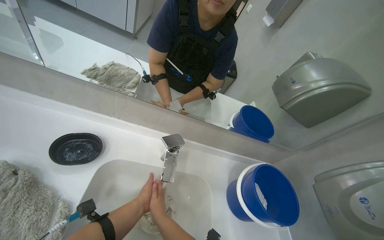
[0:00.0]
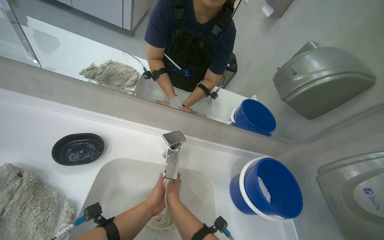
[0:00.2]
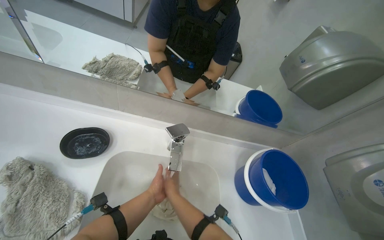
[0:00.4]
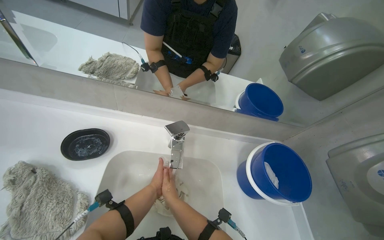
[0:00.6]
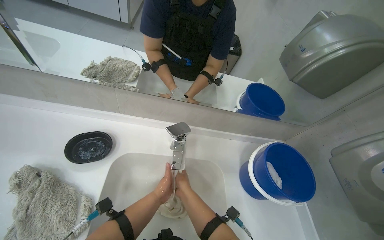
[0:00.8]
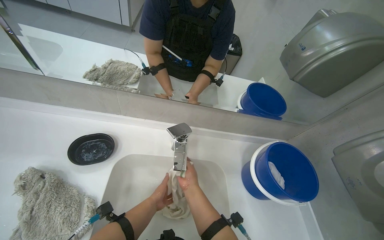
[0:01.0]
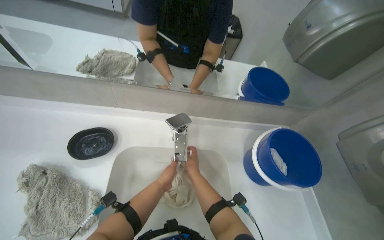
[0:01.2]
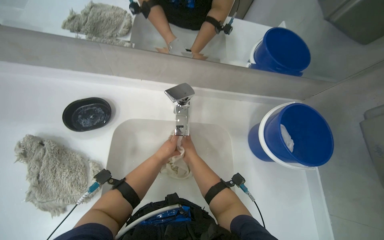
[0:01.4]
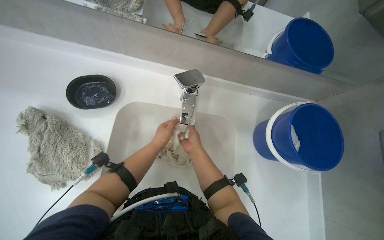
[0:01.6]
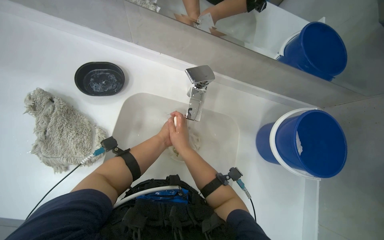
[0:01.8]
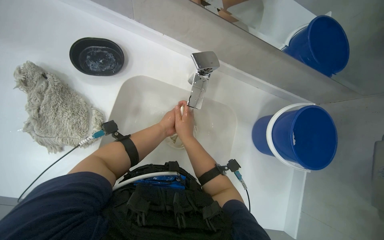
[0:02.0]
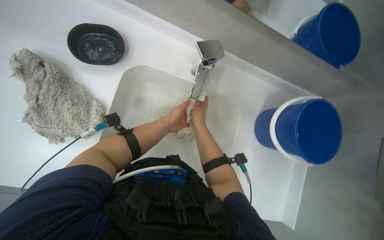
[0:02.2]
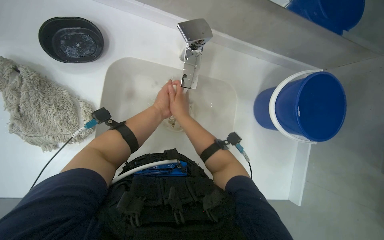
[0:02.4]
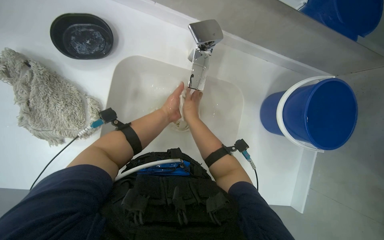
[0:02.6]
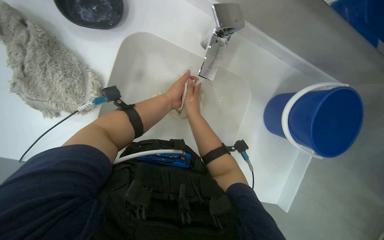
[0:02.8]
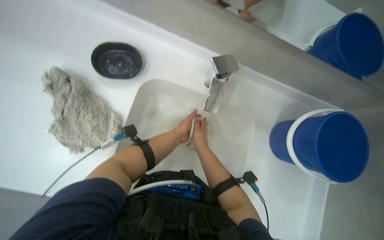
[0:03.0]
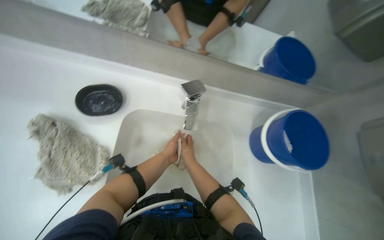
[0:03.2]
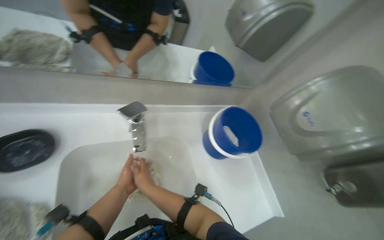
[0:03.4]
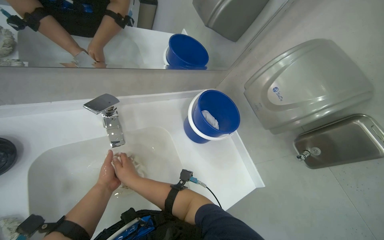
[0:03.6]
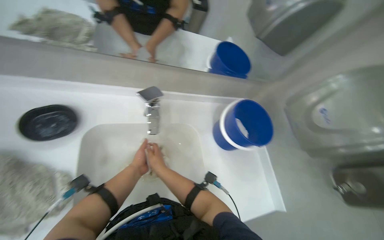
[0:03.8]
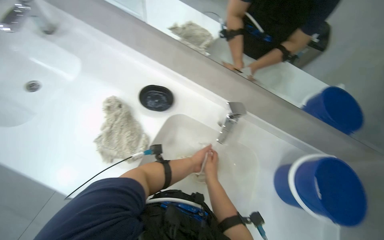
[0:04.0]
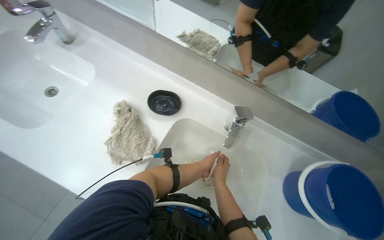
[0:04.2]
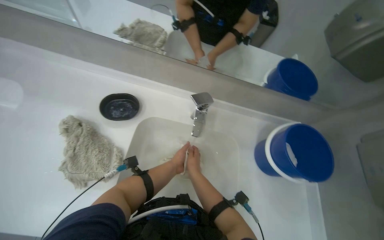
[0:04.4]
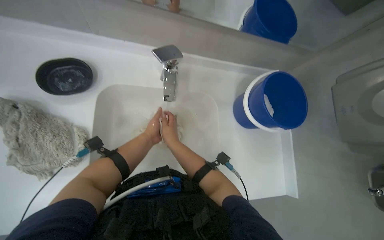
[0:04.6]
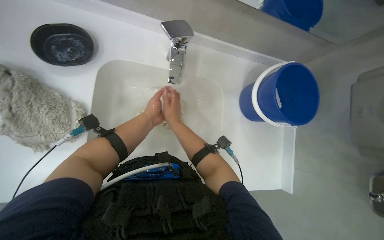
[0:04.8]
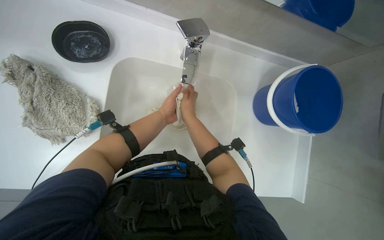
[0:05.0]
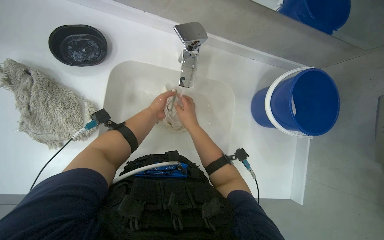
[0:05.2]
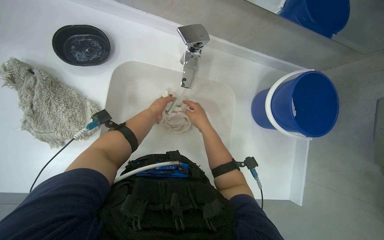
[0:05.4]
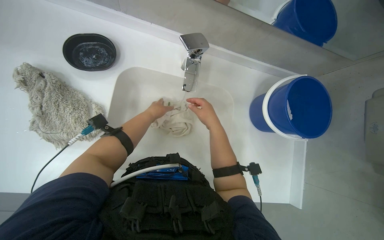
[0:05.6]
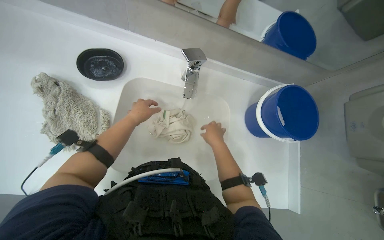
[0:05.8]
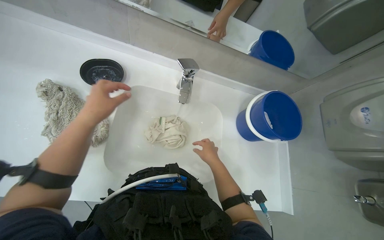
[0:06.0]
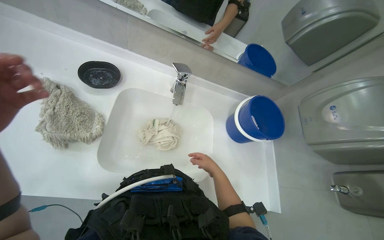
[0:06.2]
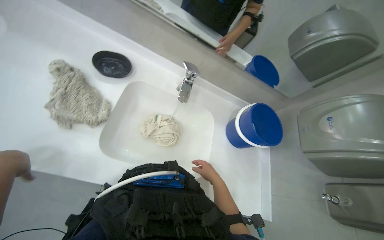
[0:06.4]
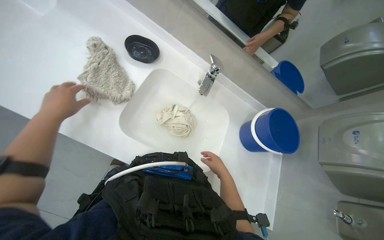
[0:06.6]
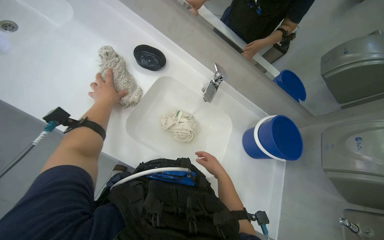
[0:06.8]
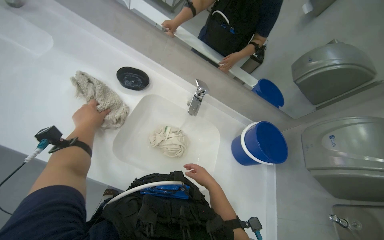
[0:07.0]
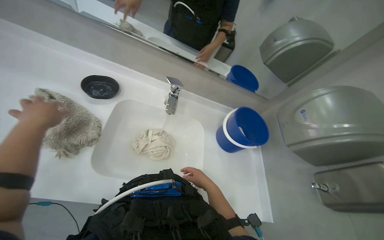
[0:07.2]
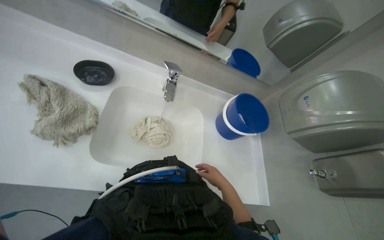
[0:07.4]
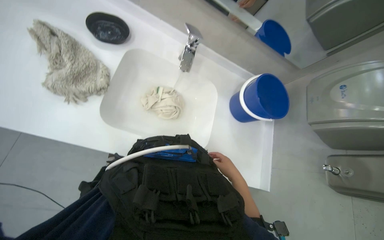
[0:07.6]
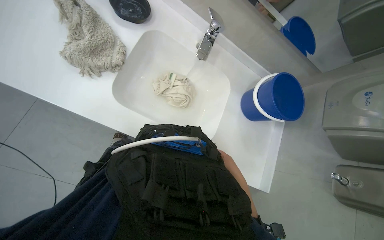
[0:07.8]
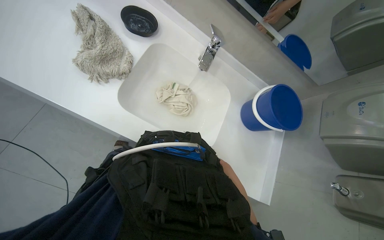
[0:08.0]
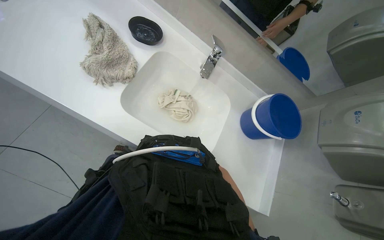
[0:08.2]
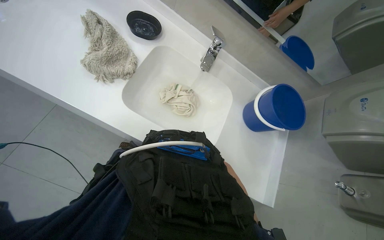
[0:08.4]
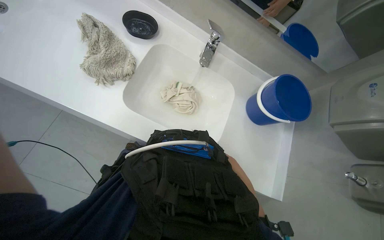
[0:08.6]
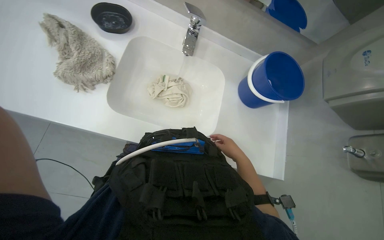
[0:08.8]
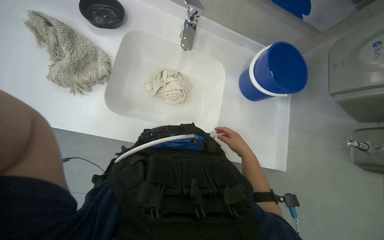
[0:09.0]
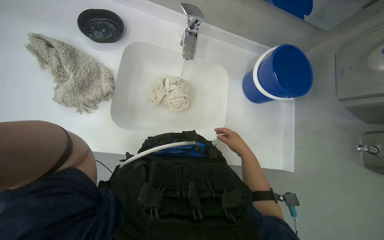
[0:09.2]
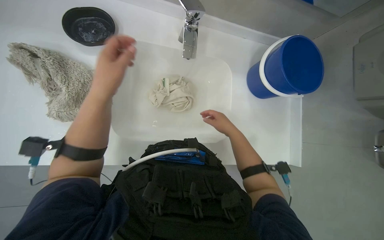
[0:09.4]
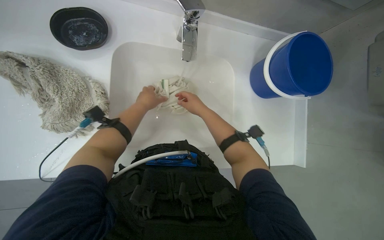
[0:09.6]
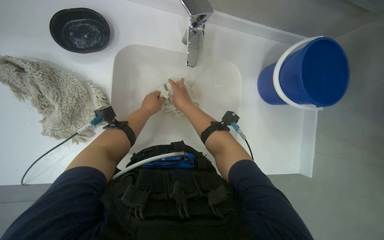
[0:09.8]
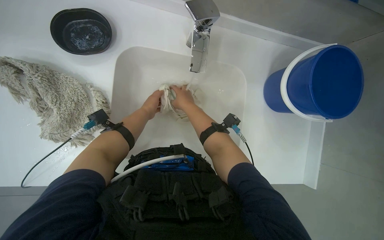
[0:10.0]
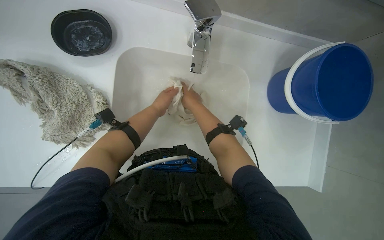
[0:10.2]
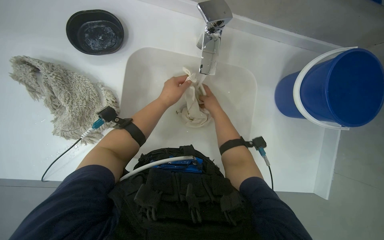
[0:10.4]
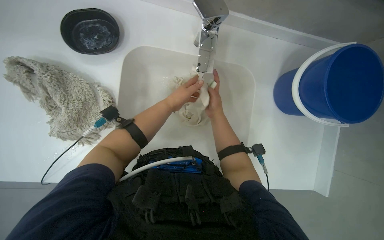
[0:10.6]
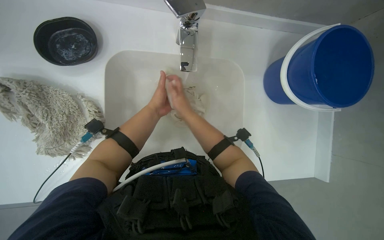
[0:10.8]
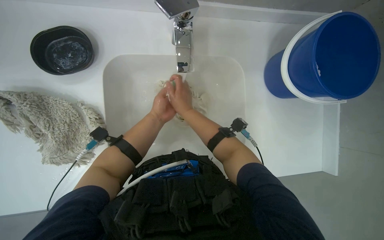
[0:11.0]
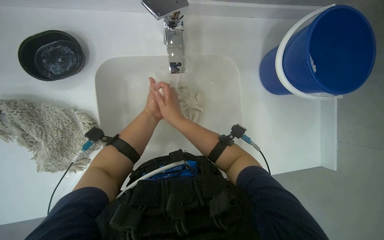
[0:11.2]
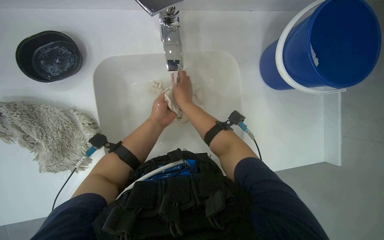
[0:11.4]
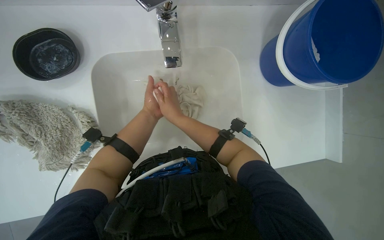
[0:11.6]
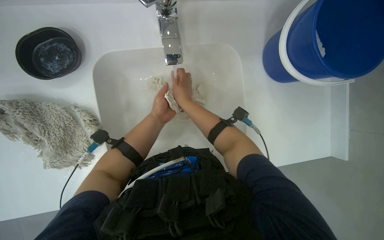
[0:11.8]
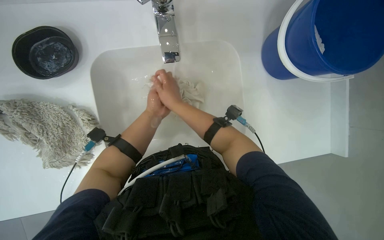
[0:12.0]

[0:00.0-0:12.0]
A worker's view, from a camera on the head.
Job: preparing cleaning supplies.
The whole recording: Washing cleaning cloths and sponges. The worker washes a yellow sponge and a white cloth under the running water in the sink.
0.0 to 1.6 s: The view tilts approximately 25 degrees downward.
3.0 to 4.4 s: The camera pitches upward, by roughly 20 degrees.
4.4 to 6.0 s: The right hand moves to the right, some 10 cm.
6.0 to 7.6 s: The right hand goes approximately 20 cm down the picture and to the right.
7.6 to 9.0 s: The right hand moves approximately 15 cm farther from the camera and comes back.
9.0 to 10.4 s: The right hand travels up the picture and to the left by some 35 cm.

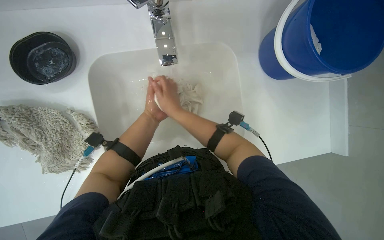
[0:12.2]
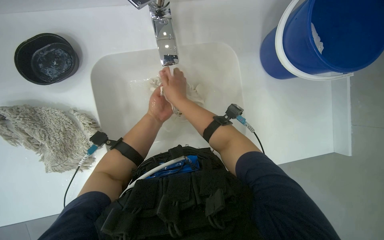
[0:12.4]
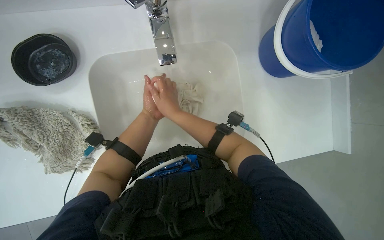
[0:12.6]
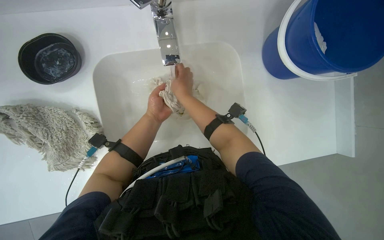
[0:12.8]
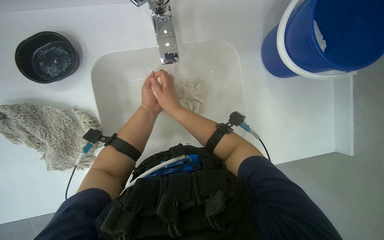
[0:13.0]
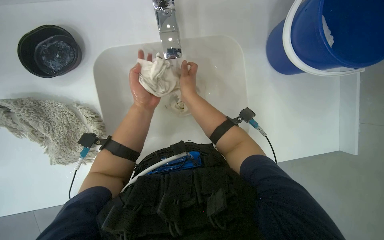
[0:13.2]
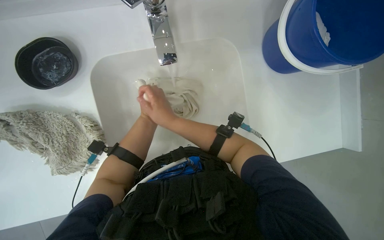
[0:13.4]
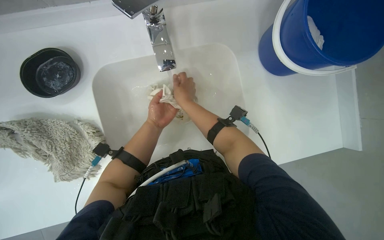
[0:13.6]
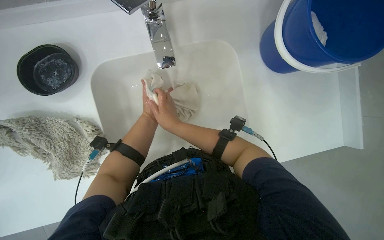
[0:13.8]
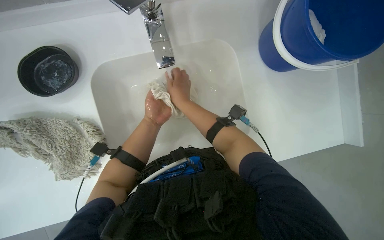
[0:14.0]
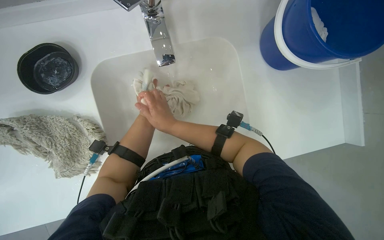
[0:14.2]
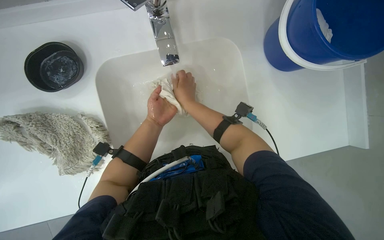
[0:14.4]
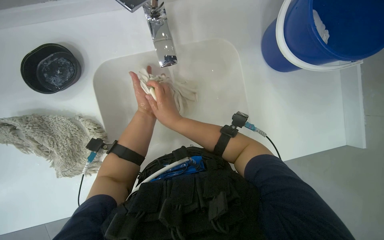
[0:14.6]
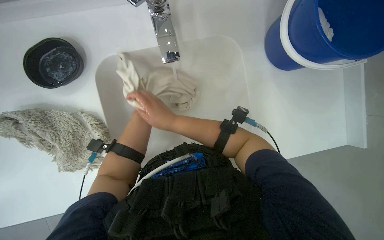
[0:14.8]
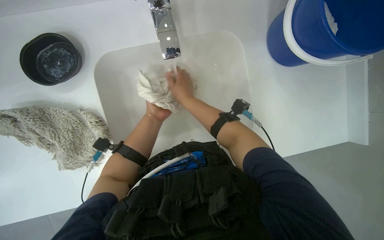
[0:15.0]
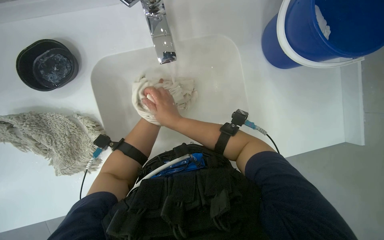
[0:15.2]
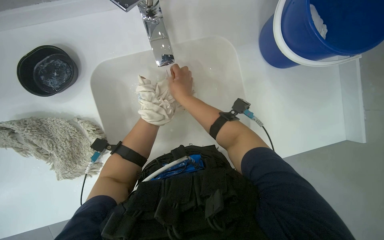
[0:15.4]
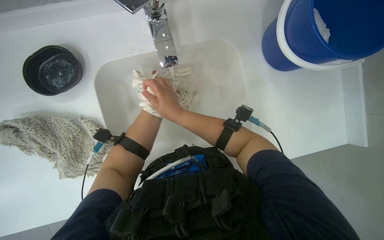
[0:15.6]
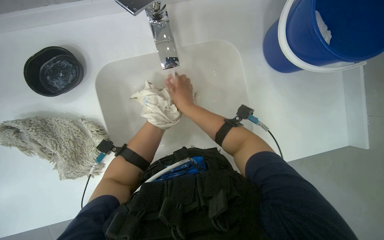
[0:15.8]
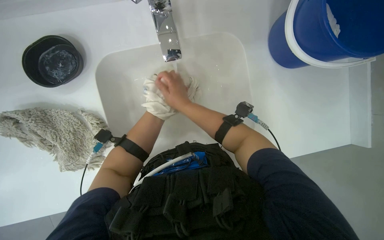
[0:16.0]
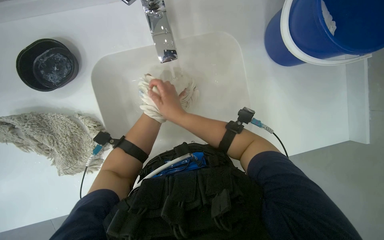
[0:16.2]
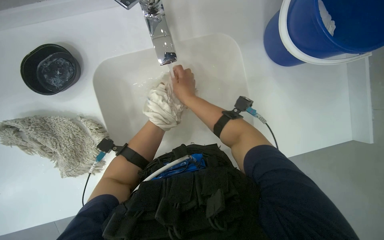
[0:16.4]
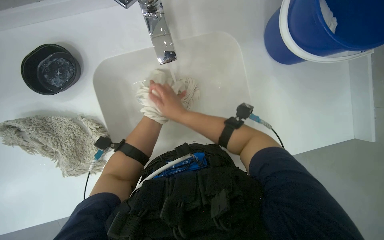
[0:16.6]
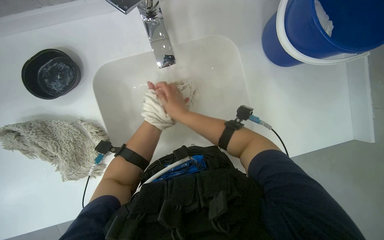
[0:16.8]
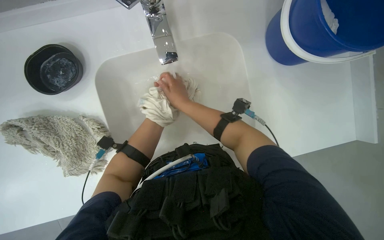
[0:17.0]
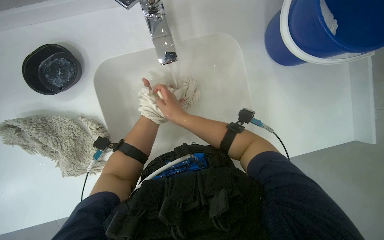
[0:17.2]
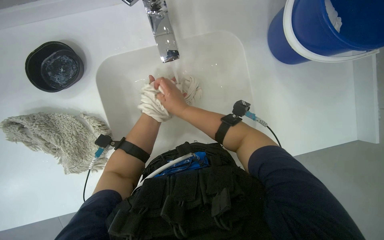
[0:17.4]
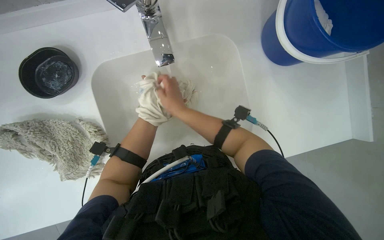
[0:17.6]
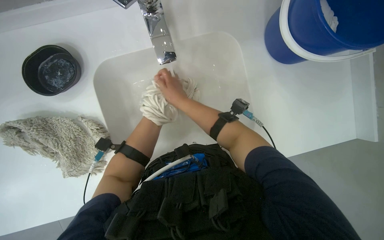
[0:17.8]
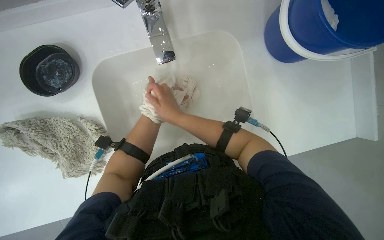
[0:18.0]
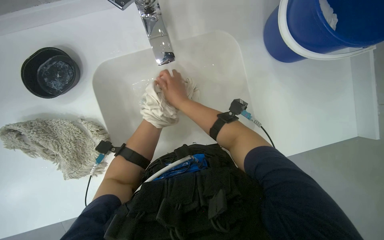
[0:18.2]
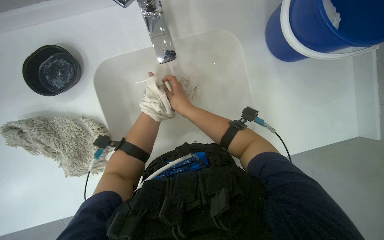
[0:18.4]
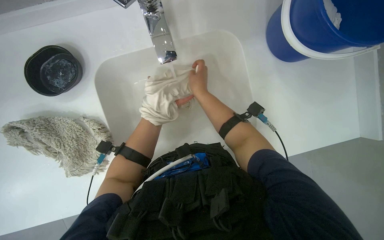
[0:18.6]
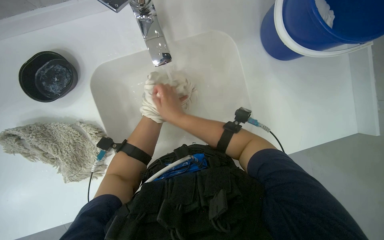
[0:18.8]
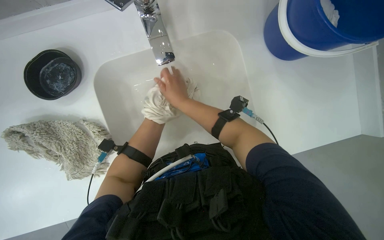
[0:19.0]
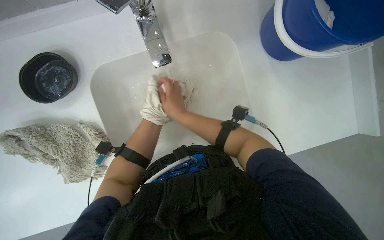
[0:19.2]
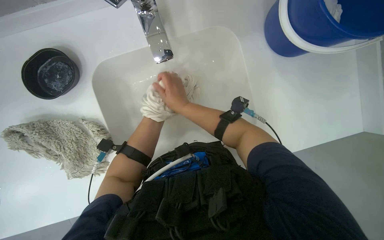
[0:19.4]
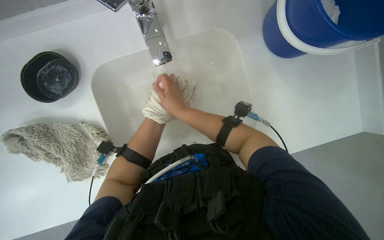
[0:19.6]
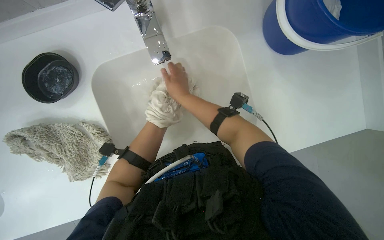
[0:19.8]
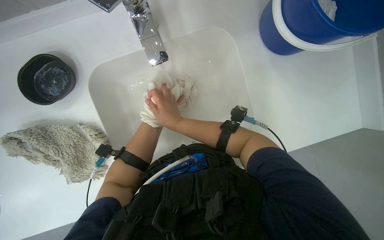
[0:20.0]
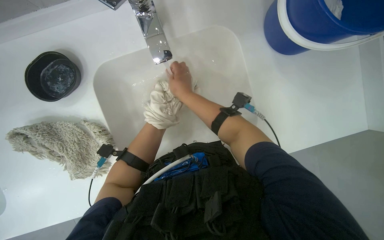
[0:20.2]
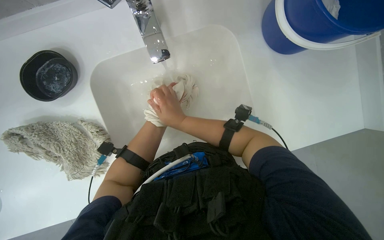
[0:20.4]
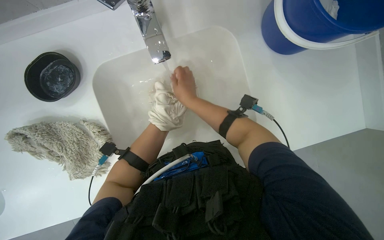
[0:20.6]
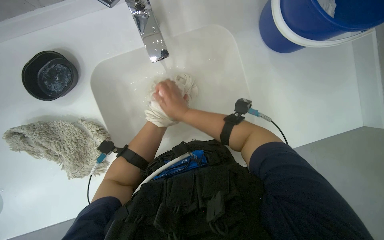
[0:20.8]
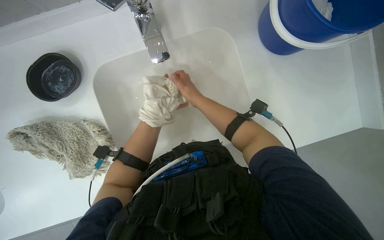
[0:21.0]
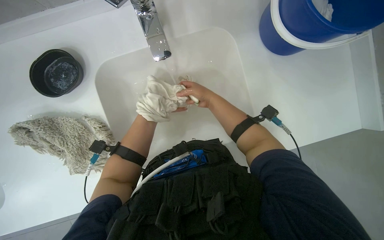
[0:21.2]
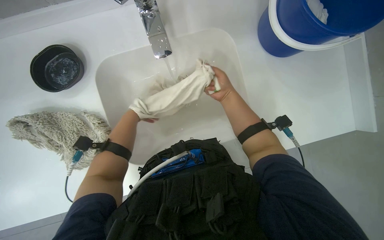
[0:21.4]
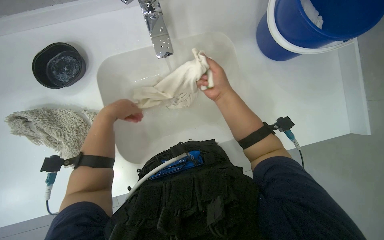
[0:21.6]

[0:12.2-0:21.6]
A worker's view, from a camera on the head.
Job: preparing cleaning supplies.
The whole recording: Washing cleaning cloths and sponges. The worker washes a yellow sponge and a white cloth under the running water in the sink.
20.0 to 21.6 s: The right hand heads to the right, covering roughly 15 cm.
